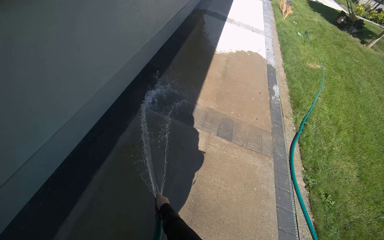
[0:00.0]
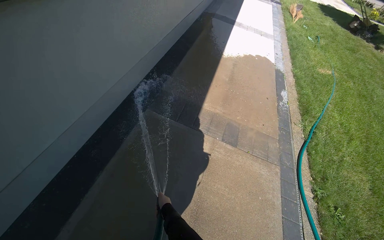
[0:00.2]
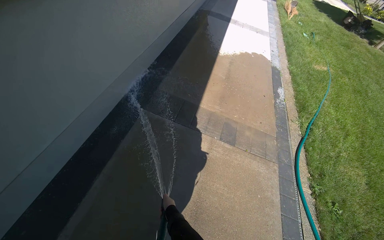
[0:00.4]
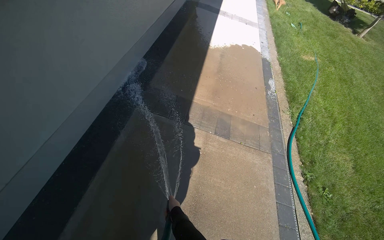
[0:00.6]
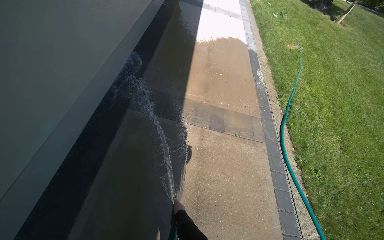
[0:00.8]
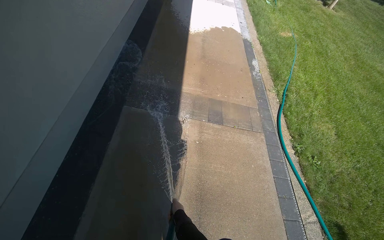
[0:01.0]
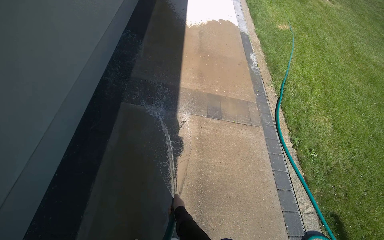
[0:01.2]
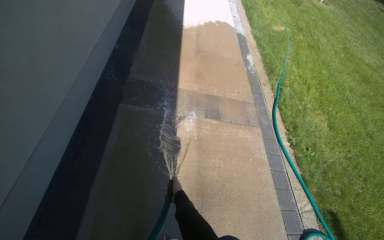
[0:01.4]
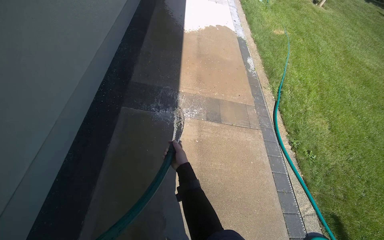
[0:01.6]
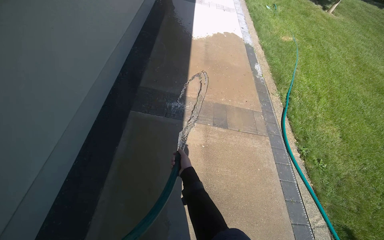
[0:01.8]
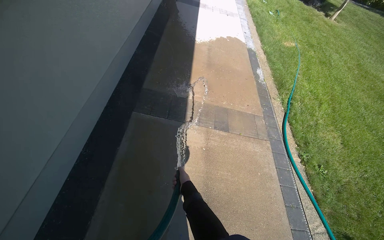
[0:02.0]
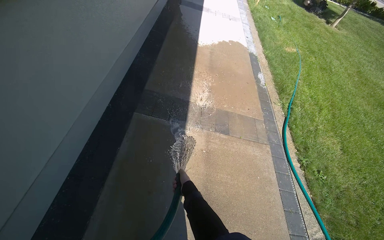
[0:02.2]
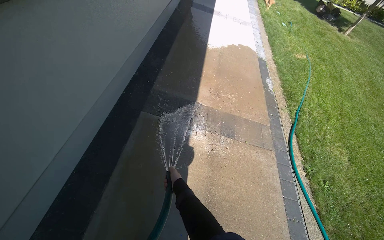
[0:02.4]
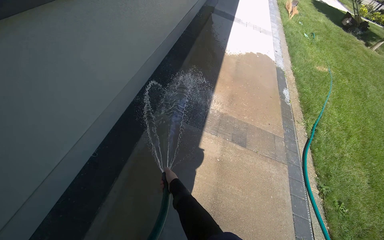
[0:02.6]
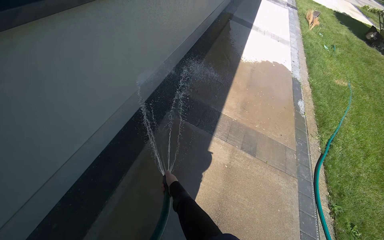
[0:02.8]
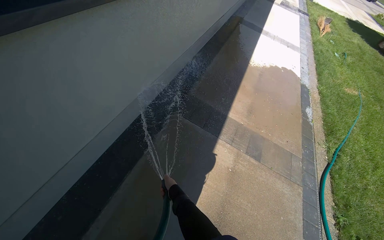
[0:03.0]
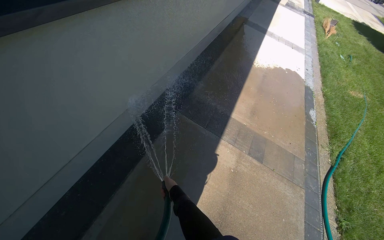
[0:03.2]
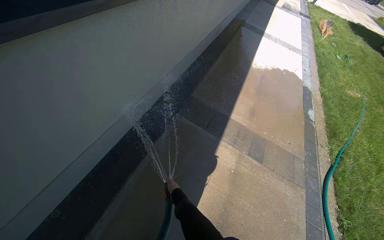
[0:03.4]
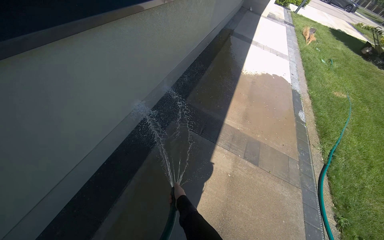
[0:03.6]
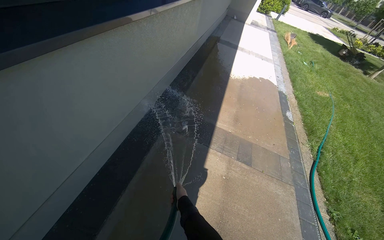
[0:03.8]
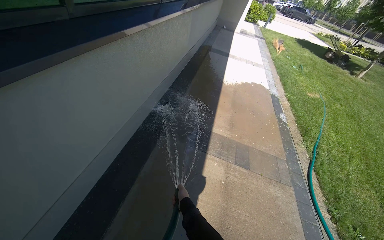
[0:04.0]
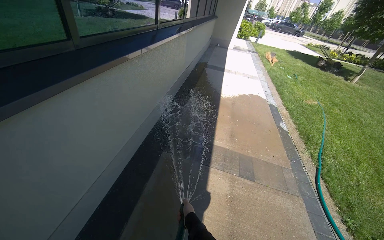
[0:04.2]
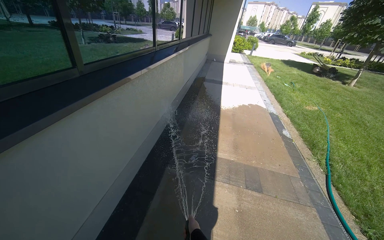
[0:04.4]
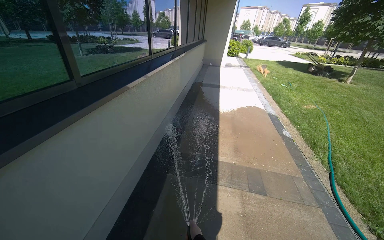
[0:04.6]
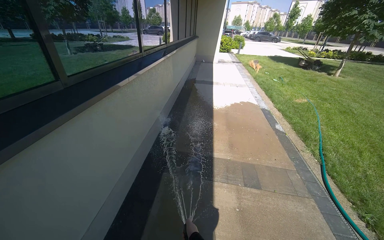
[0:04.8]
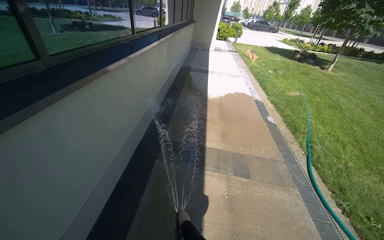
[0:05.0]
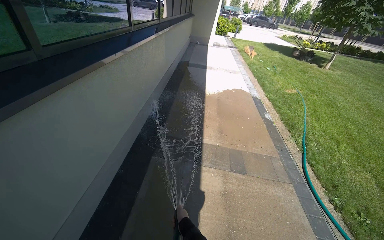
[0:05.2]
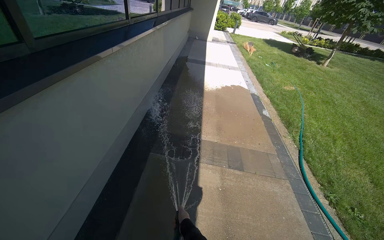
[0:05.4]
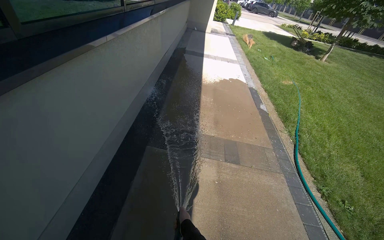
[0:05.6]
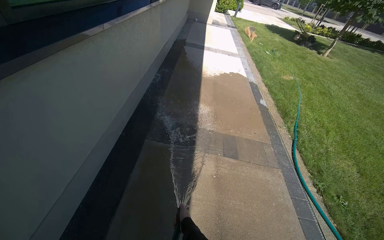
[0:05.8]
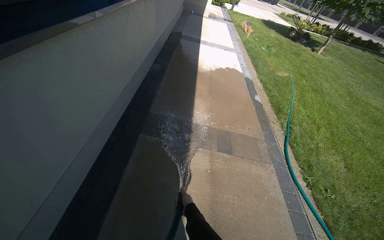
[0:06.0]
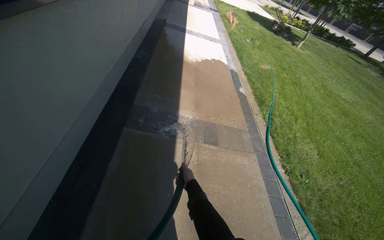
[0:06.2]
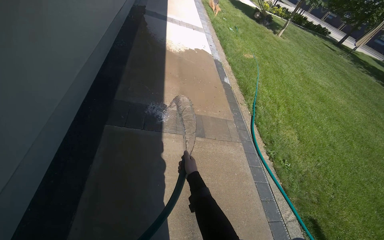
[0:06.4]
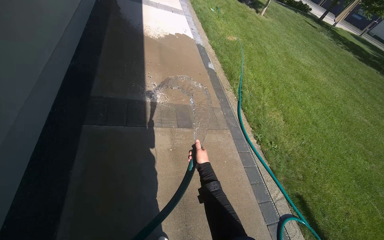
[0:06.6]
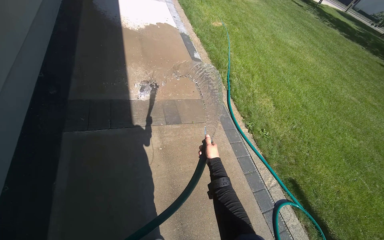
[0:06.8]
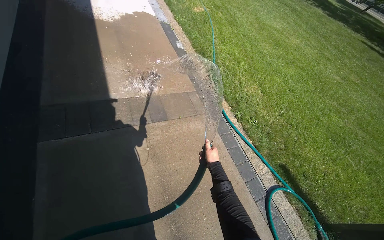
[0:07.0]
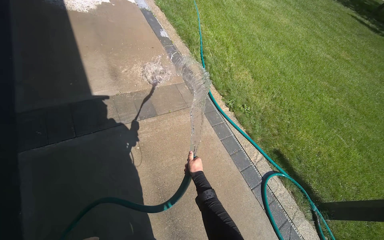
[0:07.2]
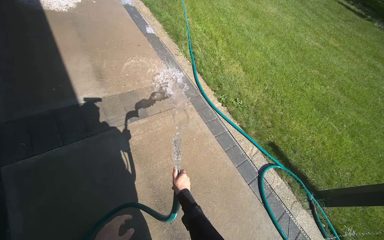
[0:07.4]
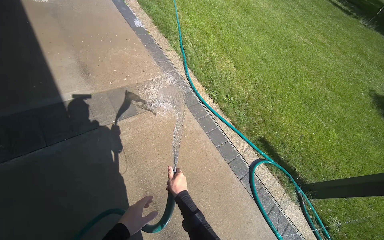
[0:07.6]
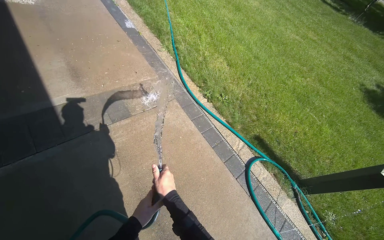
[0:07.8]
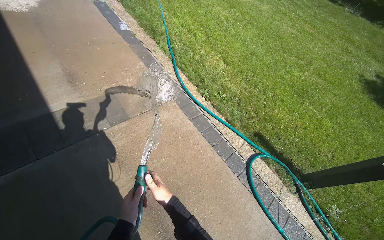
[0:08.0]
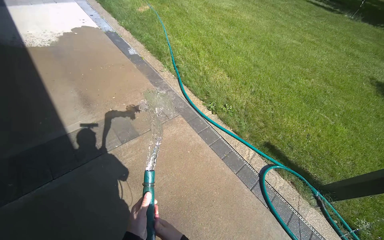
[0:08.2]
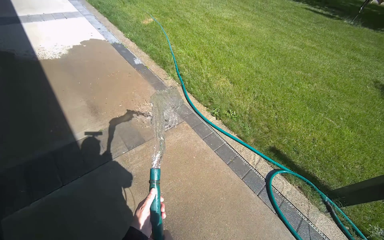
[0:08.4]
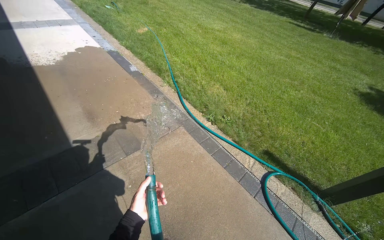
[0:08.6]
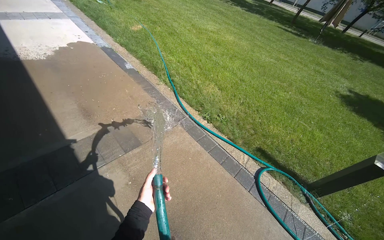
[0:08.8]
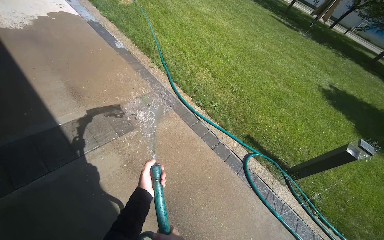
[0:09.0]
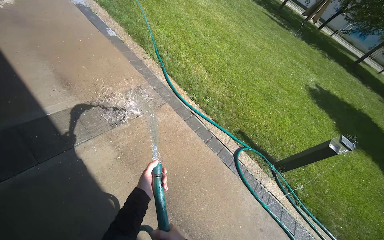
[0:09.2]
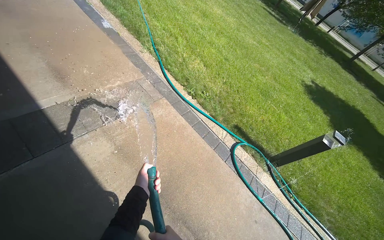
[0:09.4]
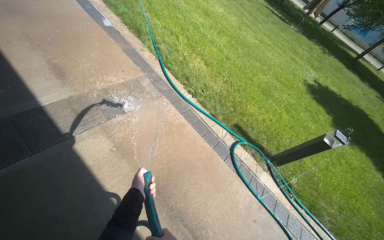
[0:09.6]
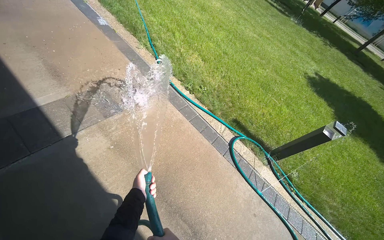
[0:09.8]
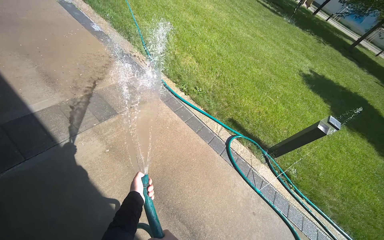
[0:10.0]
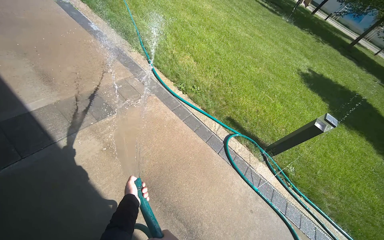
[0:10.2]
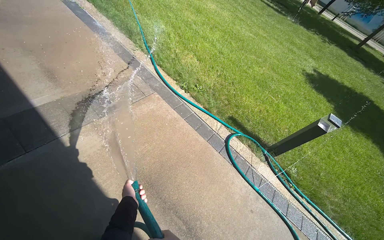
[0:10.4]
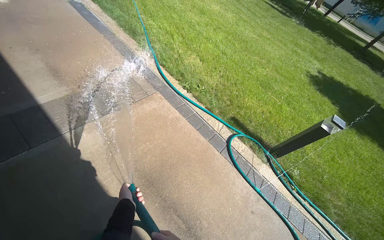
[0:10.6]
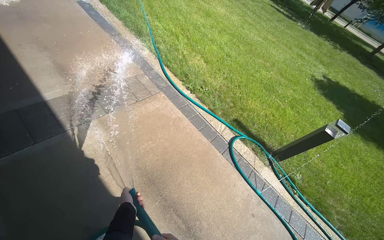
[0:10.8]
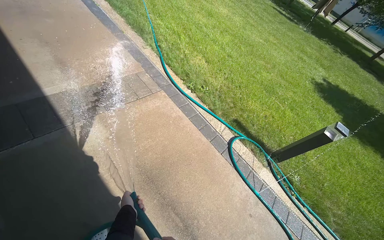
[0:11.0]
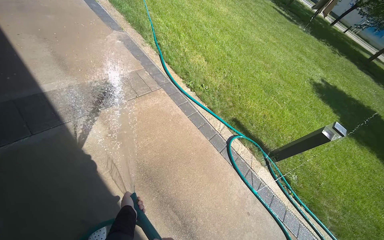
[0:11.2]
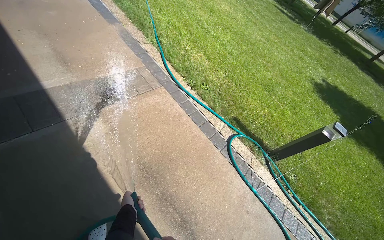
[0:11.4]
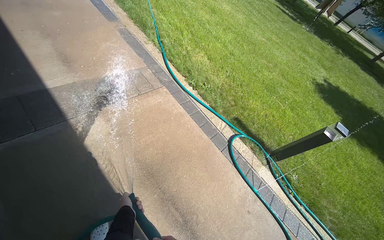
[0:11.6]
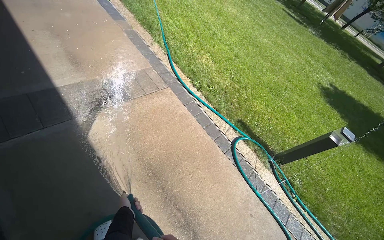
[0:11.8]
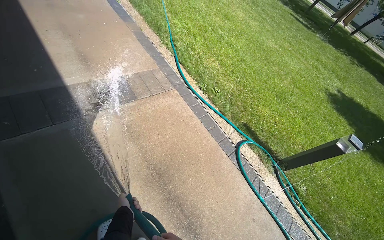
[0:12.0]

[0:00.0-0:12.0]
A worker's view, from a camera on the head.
Job: wiping surfaces.
The whole recording: Spraying water on sidewalk. The worker sprays water onto the sidewalk with a hose.
0:00.0 to 0:01.6: The right hand moves up the picture, roughly 20 cm.
0:01.6 to 0:03.0: The wearer looks approximately 25 degrees further to the left.
0:03.0 to 0:04.4: The view tips upward by roughly 20 degrees.
0:04.4 to 0:06.0: The wearer looks about 15 degrees further downward.
0:06.0 to 0:07.6: The camera is carried some 60 cm. The wearer's head swings approximately 40 degrees to the right. The camera pitches downward, by approximately 25 degrees.
0:07.6 to 0:09.0: The right hand travels to the left by some 30 cm, and travels down the picture and back again, about 5 cm each way.
0:09.0 to 0:10.4: The right hand moves down the picture, some 25 cm.
0:10.4 to 0:12.0: The right hand moves down the picture, farther from the camera and to the left, about 30 cm.

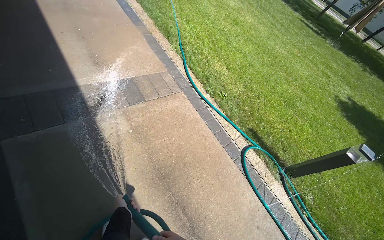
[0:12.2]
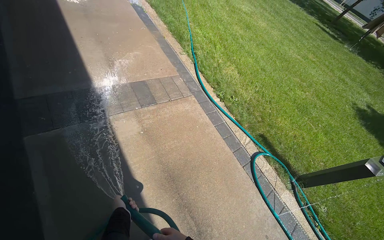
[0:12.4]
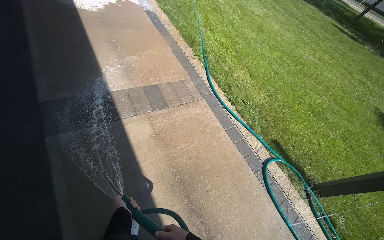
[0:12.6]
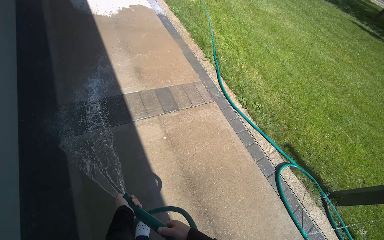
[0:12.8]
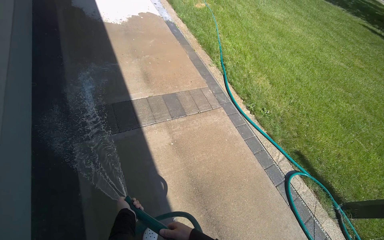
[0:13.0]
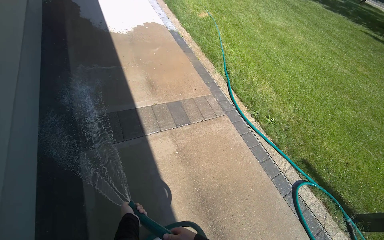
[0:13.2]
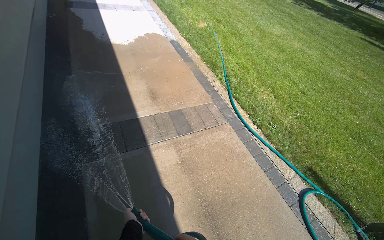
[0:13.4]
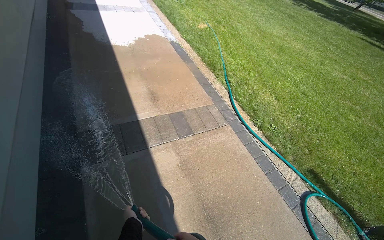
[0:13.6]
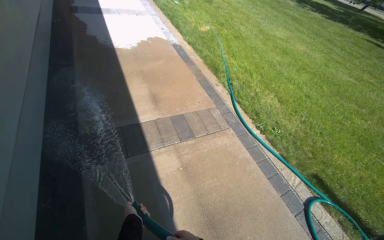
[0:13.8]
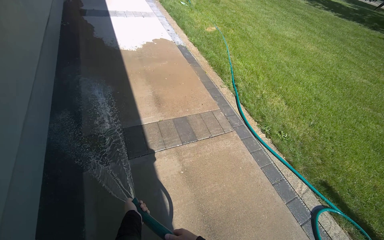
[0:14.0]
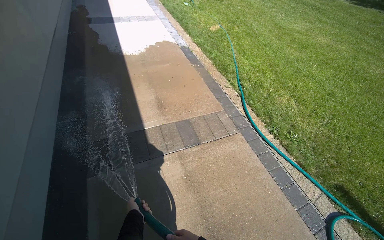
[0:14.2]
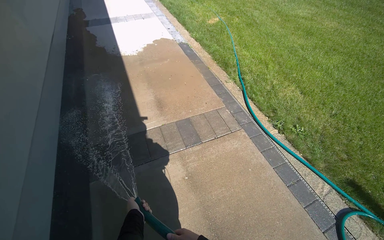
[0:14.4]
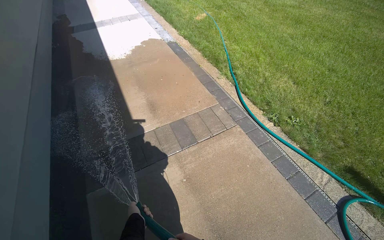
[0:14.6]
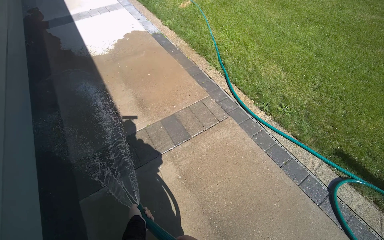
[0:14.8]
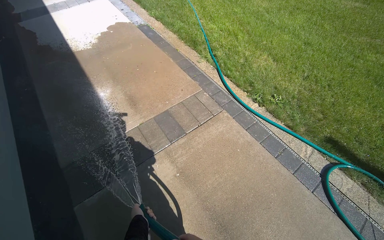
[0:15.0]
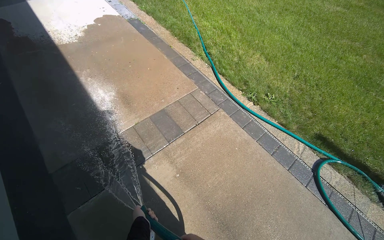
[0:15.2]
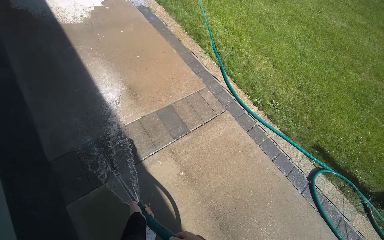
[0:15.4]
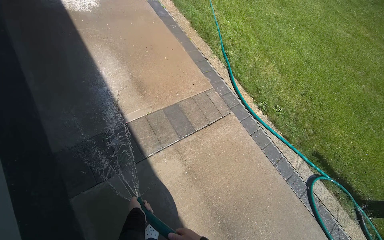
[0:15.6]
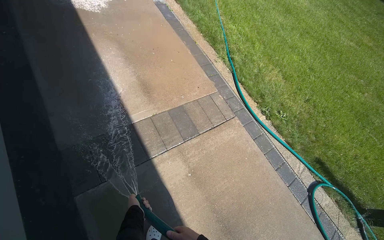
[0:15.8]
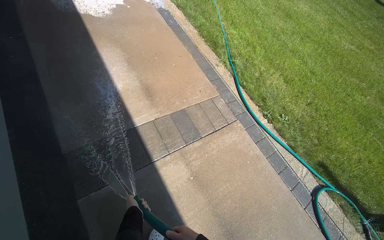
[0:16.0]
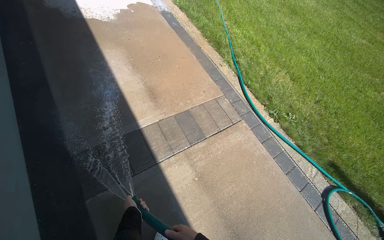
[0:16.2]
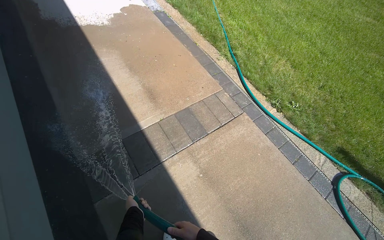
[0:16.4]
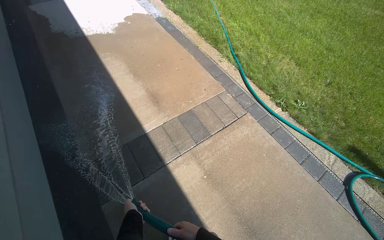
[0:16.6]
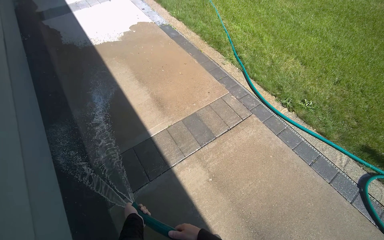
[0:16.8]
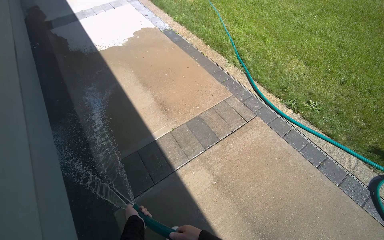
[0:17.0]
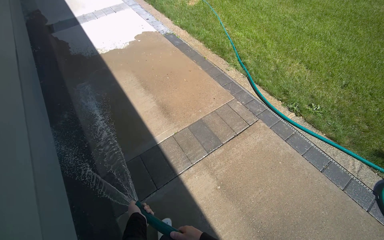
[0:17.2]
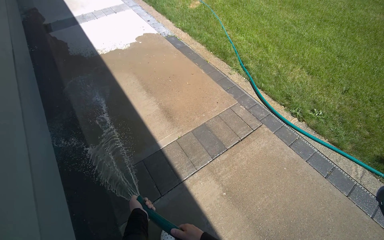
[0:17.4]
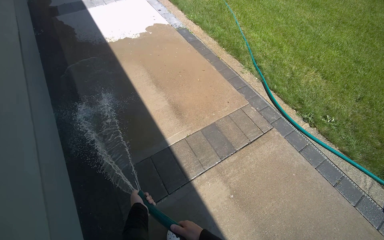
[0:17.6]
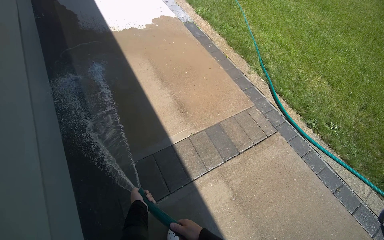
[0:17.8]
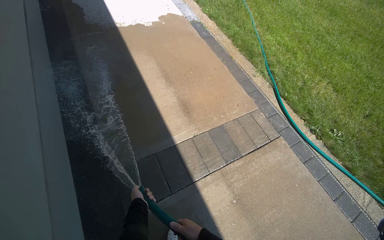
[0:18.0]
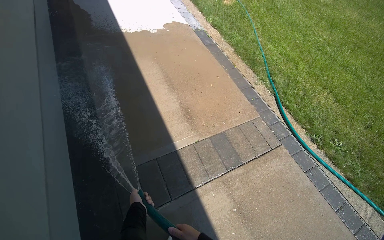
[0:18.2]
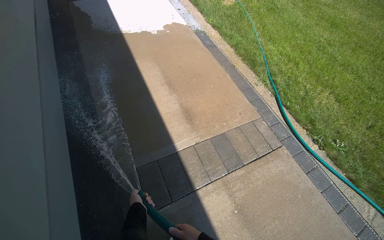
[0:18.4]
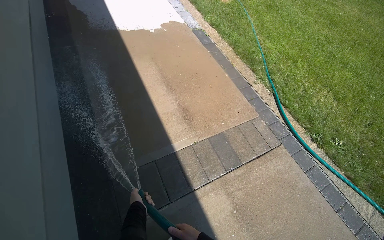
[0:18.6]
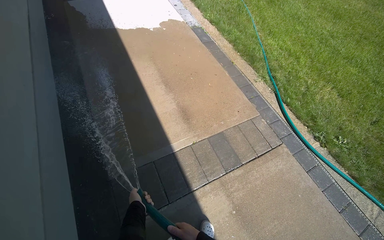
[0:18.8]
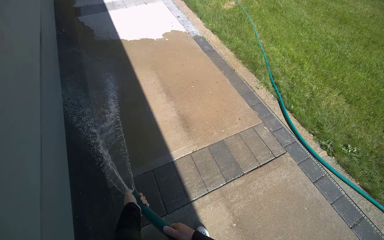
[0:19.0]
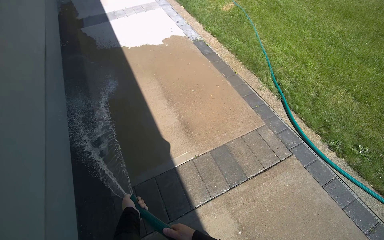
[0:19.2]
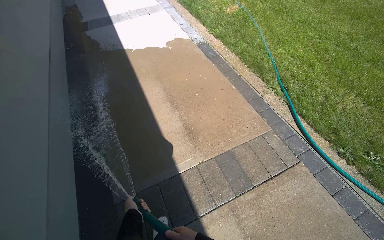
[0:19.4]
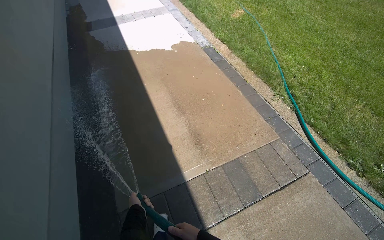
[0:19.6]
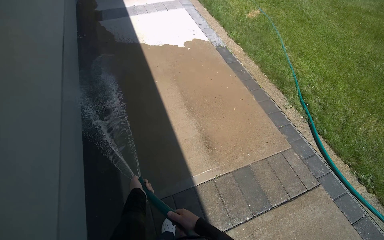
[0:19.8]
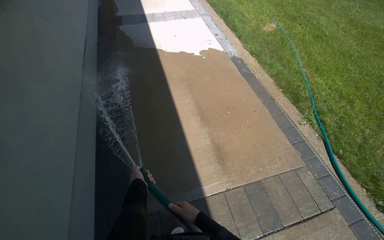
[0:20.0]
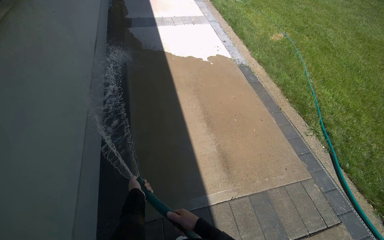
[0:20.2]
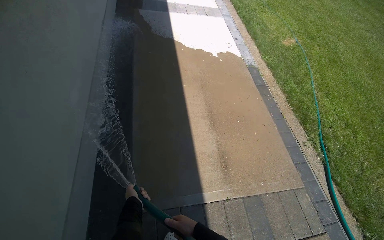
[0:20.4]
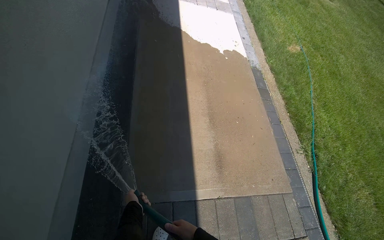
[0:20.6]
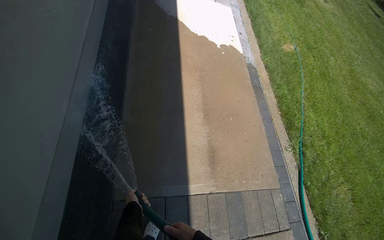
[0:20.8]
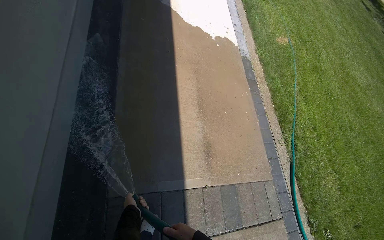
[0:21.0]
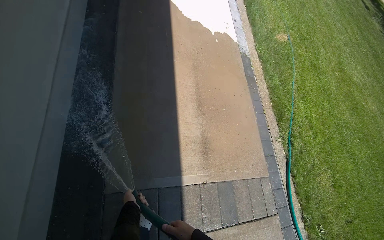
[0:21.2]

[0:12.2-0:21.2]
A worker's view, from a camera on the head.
Job: wiping surfaces.
The whole recording: Spraying water on sidewalk. The worker sprays water onto the sidewalk with a hose.
0:12.2 to 0:13.8: The right hand shifts approximately 50 cm up the picture and nearer to the camera.
0:16.6 to 0:18.2: The right hand is displaced farther from the camera by approximately 15 cm.
0:18.2 to 0:19.8: The right hand heads up the picture, covering about 35 cm.
0:19.8 to 0:21.2: The head travels some 40 cm.
